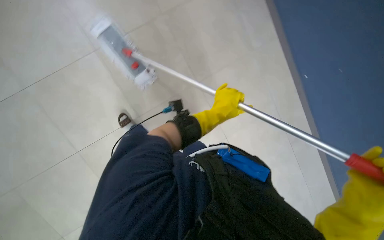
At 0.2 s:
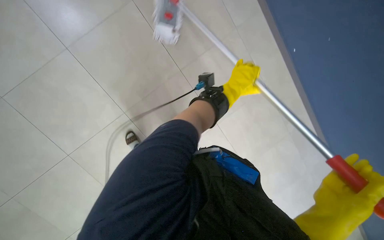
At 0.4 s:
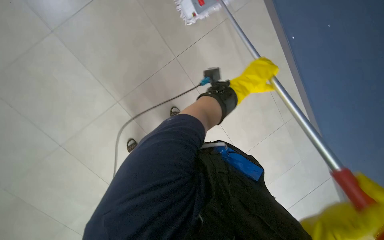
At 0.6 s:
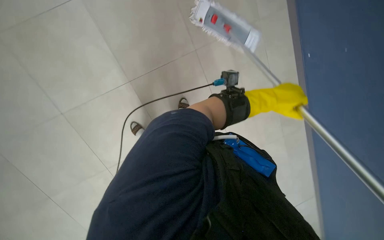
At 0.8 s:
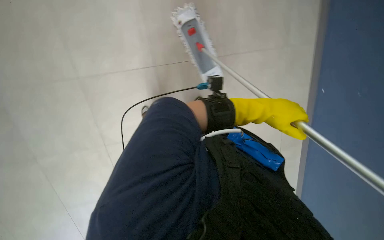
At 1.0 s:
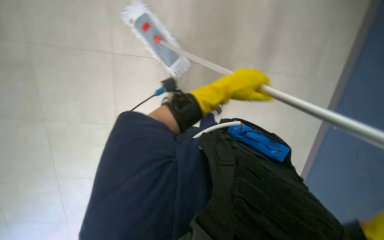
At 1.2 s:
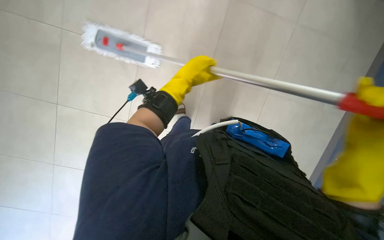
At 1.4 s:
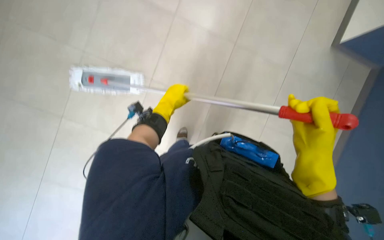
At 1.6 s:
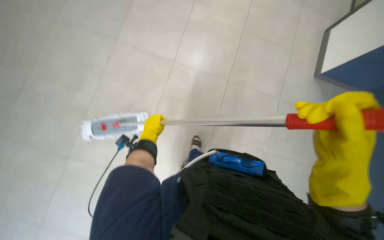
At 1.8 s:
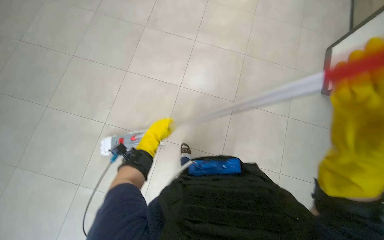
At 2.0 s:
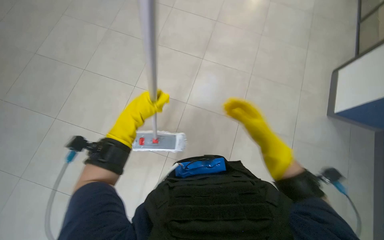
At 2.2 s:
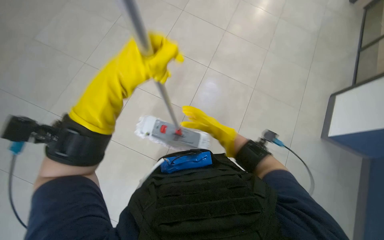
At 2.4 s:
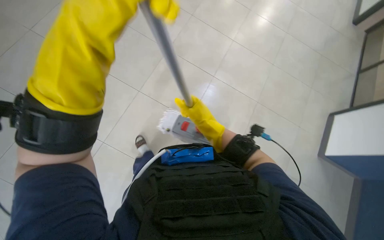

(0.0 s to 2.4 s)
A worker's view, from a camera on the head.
Job: mopping floor.
The whole recording: Mopping tiled floor. The worker prepares the mop, then mops the tiled floor, periodically cleaning and reattaching the mop head.
0.0 s - 1.2 s: The view swings approximately 30 degrees to the right.
1.2 s - 2.4 s: The wearer looks roughly 15 degrees further upward. The left hand shifts about 35 cm nearer to the camera.

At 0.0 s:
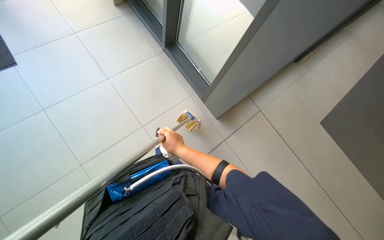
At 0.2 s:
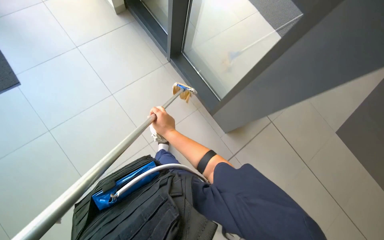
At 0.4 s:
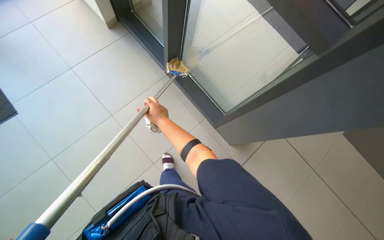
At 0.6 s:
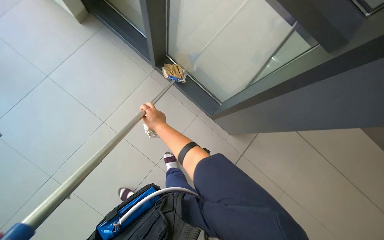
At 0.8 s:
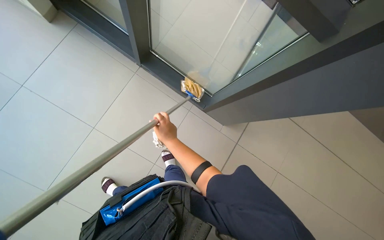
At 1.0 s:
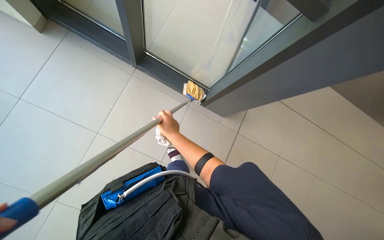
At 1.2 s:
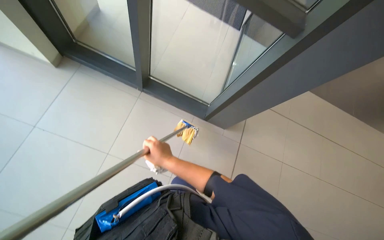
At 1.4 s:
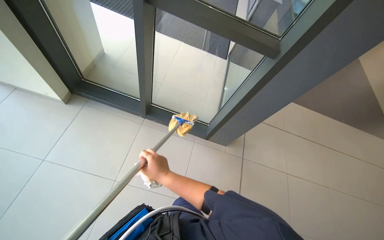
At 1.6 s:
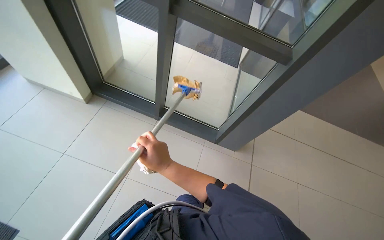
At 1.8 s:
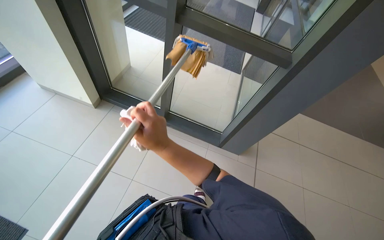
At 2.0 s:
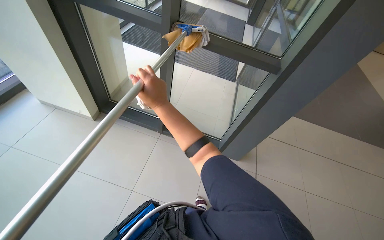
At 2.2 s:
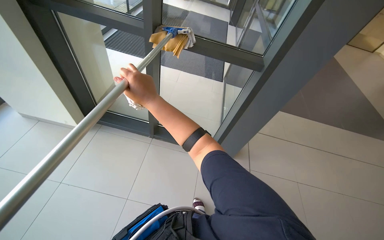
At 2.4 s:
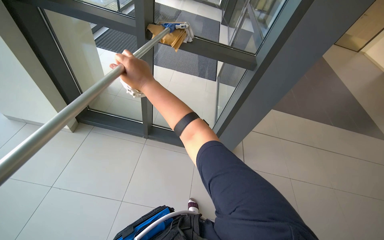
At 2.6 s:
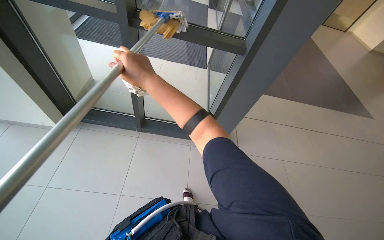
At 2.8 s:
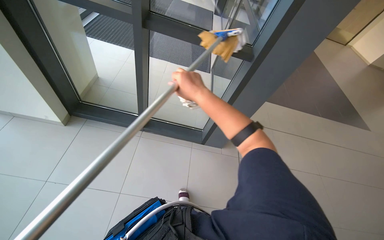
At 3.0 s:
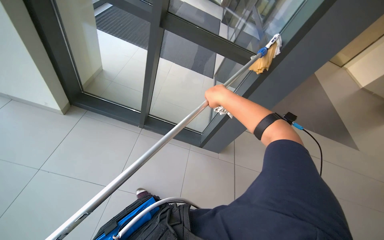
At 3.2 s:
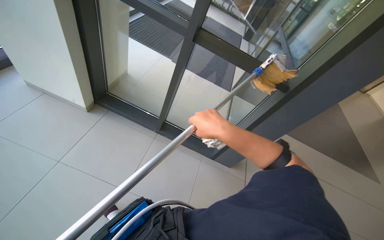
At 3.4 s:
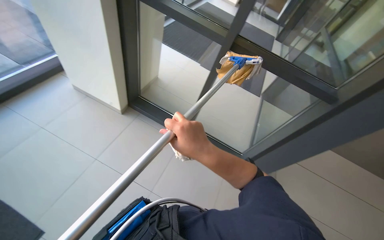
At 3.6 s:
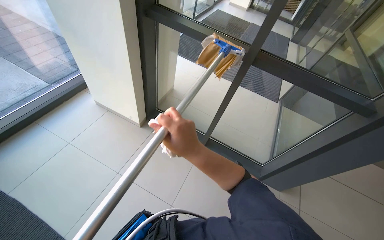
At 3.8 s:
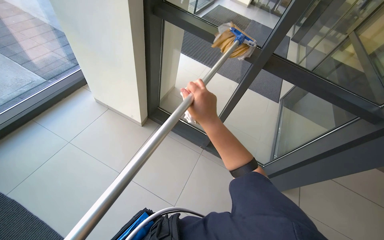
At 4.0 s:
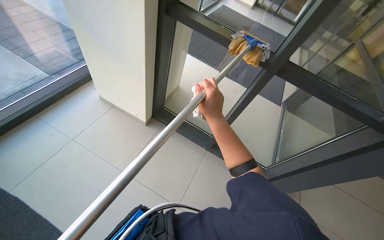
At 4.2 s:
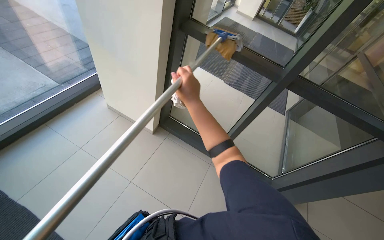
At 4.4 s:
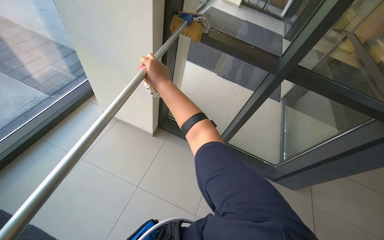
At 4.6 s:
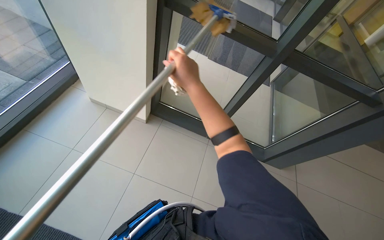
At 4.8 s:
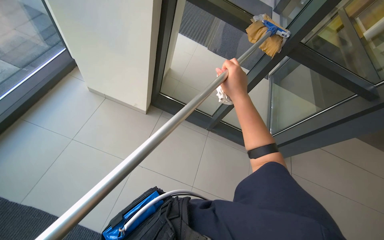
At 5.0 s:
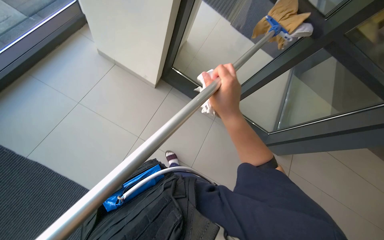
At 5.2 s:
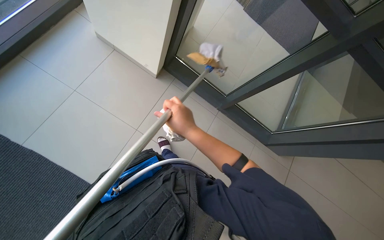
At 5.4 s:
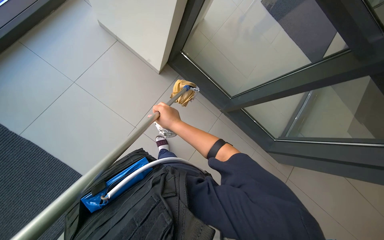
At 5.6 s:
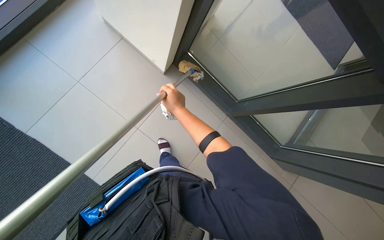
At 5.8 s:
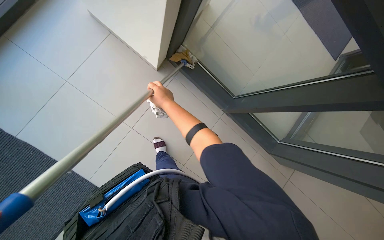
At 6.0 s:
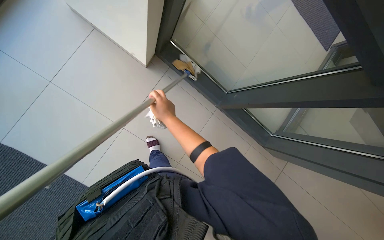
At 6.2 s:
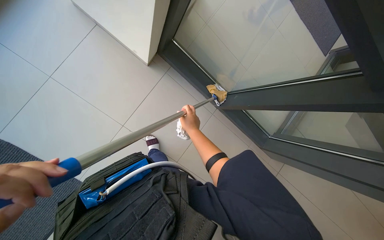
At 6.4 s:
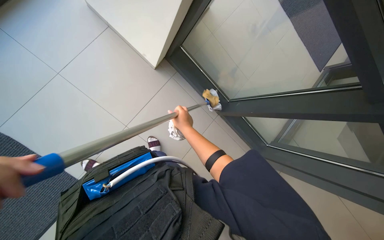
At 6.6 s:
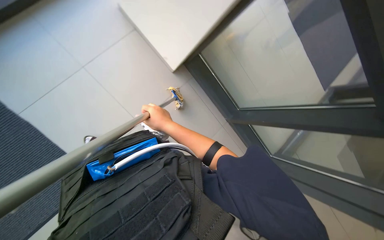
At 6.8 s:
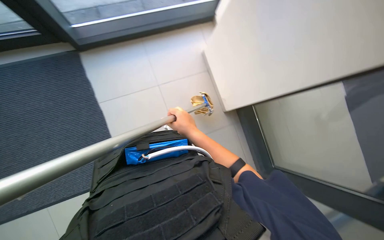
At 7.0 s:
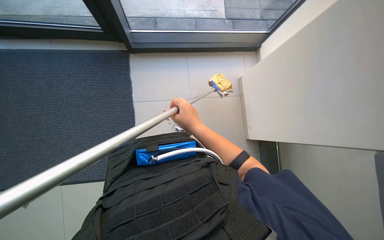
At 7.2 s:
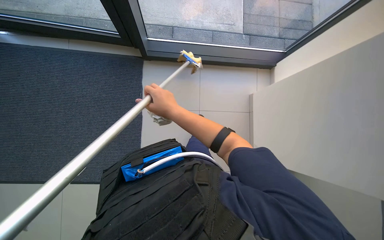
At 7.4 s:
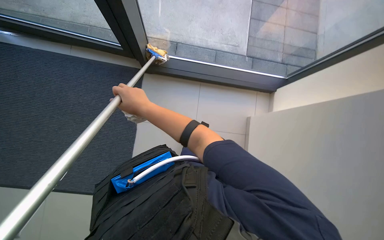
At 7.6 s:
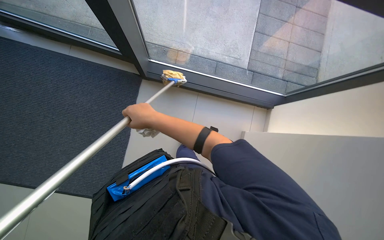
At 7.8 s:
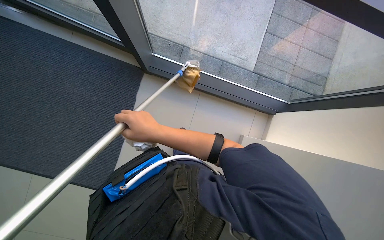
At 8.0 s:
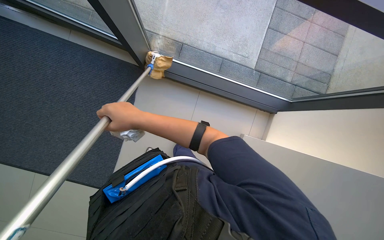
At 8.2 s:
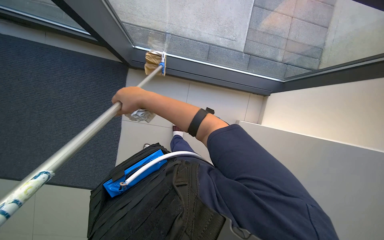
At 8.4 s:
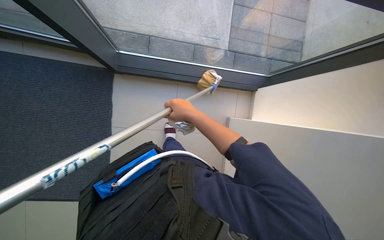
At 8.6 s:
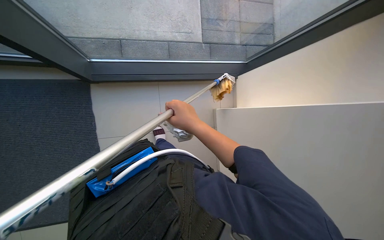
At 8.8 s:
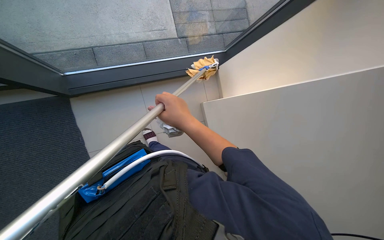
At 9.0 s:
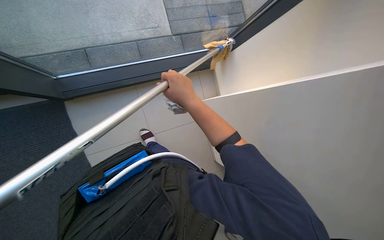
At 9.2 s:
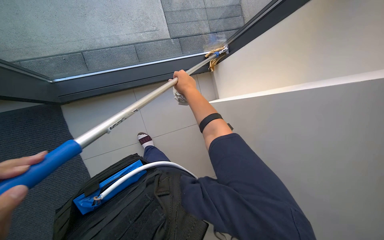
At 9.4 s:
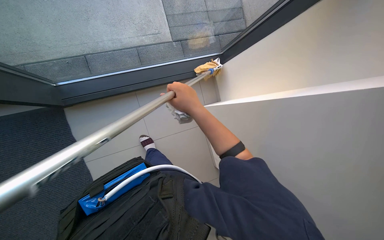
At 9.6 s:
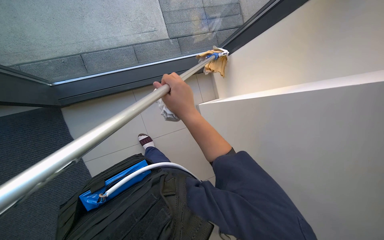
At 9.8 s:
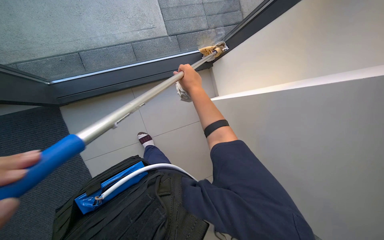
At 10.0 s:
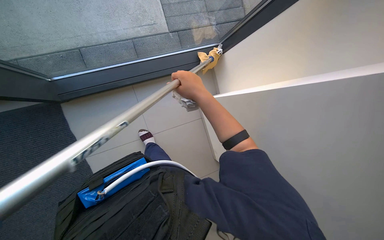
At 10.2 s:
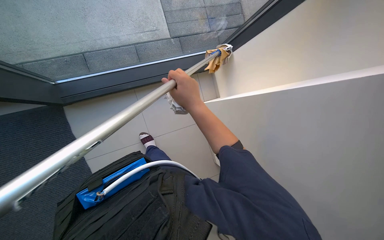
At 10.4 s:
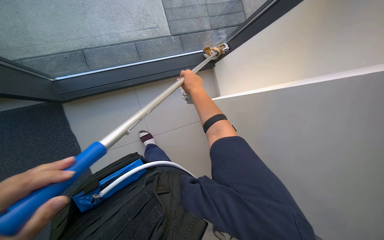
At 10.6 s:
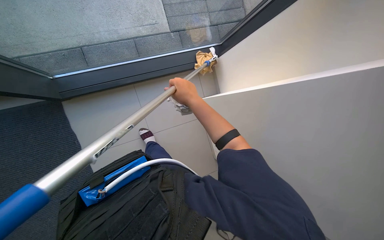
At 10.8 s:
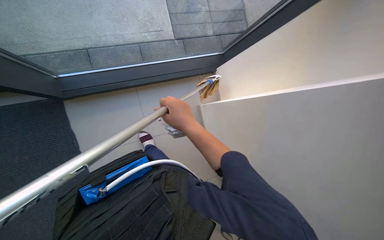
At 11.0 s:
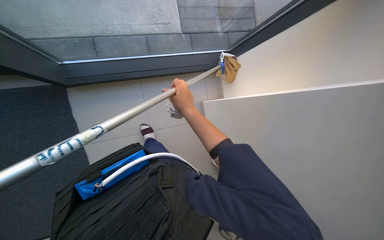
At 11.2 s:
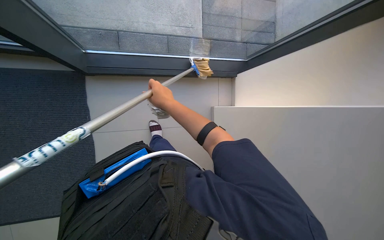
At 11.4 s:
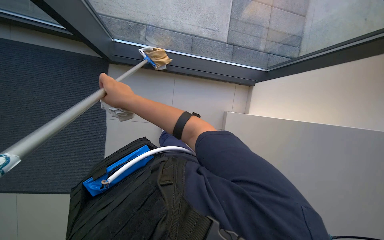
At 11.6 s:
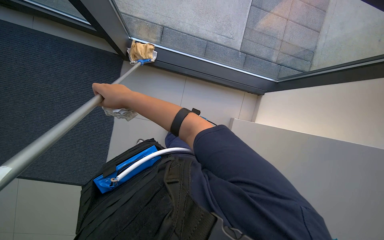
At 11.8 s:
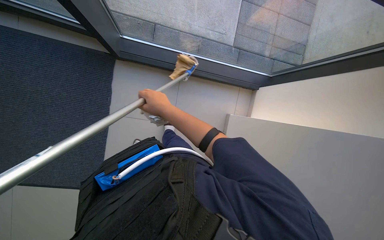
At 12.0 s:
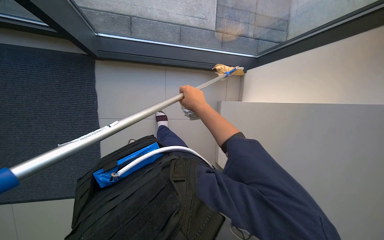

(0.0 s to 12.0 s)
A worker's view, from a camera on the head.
Job: cleaning windows.
The whole recording: Cleaning windows with mop. The worker cleans the windows and frames with a mop.
0.0 s - 1.6 s: The scene turns about 25 degrees counterclockwise in the picture. The right hand moves nearer to the camera, about 40 cm, and moves roughly 10 cm up the picture and comes back.
1.6 s - 3.0 s: The right hand travels to the right and up the picture by approximately 20 cm.
3.0 s - 4.4 s: The wearer moves some 40 cm.
4.4 s - 6.0 s: The view tilts about 25 degrees downward. The right hand shifts some 50 cm farther from the camera and down the picture, and goes to the right and returns, about 10 cm each way.
6.0 s - 7.6 s: The wearer looks roughly 55 degrees further to the left. The wearer looks approximately 20 degrees further upward.
7.6 s - 9.0 s: The scene rotates counterclockwise by approximately 25 degrees. The right hand goes about 40 cm to the right.
9.0 s - 10.4 s: The right hand swings nearer and farther, approximately 15 cm each way, with 4 reversals.
10.4 s - 12.0 s: The right hand travels to the left and back again, approximately 40 cm each way.

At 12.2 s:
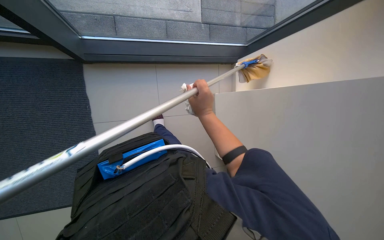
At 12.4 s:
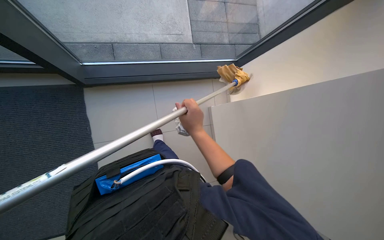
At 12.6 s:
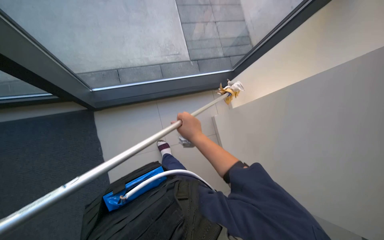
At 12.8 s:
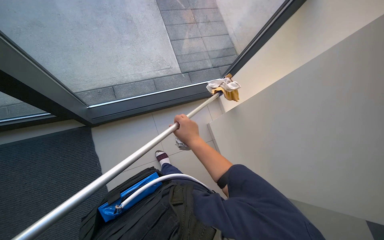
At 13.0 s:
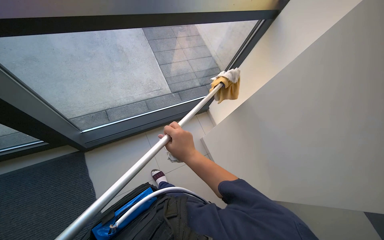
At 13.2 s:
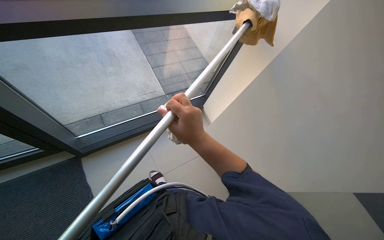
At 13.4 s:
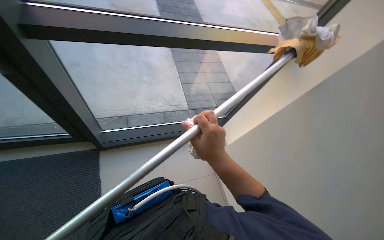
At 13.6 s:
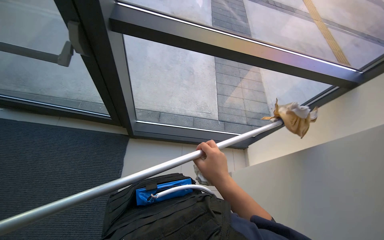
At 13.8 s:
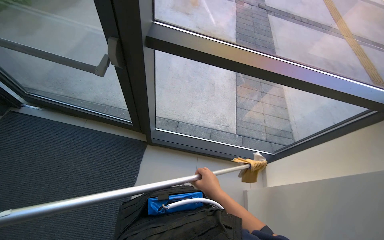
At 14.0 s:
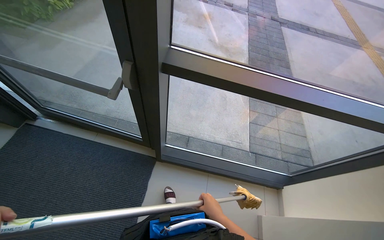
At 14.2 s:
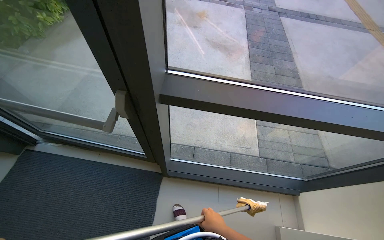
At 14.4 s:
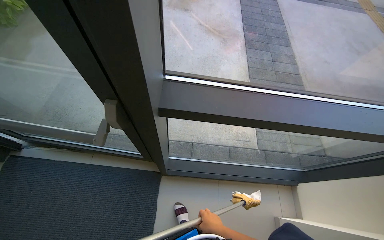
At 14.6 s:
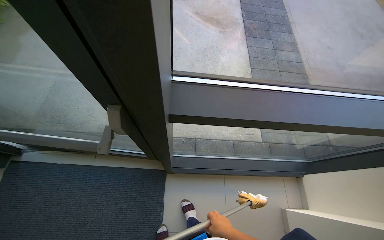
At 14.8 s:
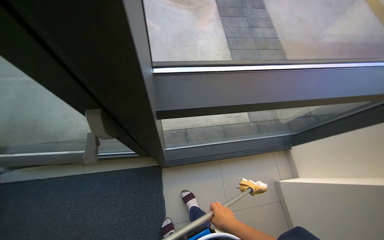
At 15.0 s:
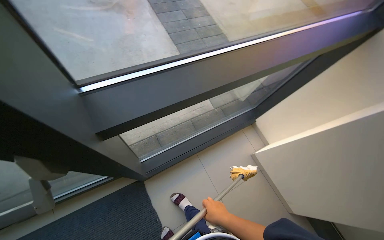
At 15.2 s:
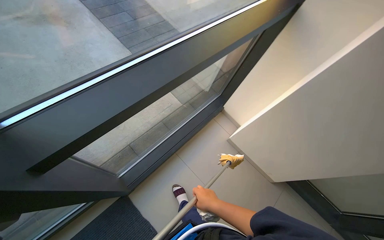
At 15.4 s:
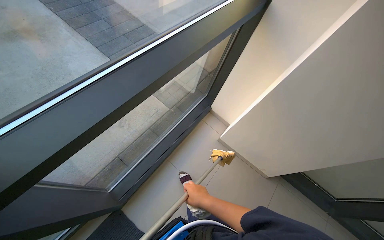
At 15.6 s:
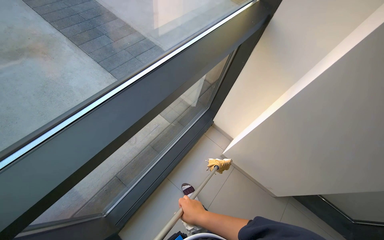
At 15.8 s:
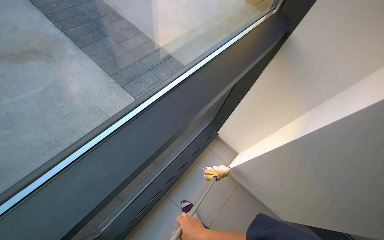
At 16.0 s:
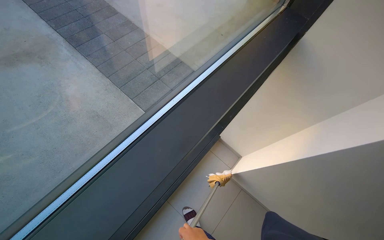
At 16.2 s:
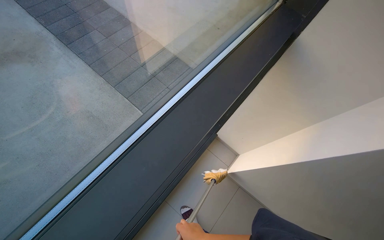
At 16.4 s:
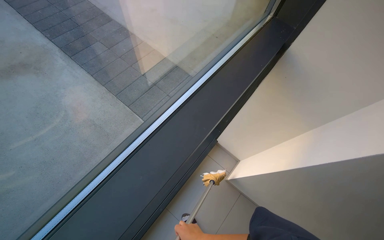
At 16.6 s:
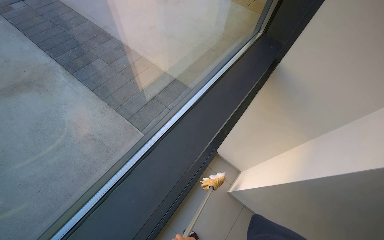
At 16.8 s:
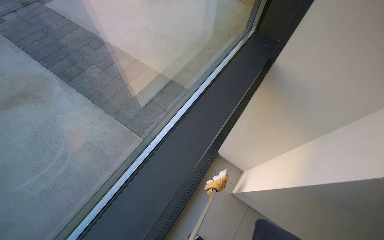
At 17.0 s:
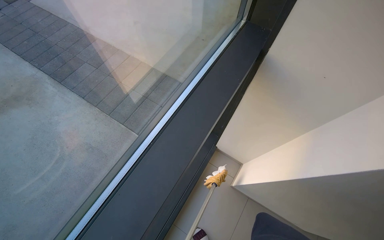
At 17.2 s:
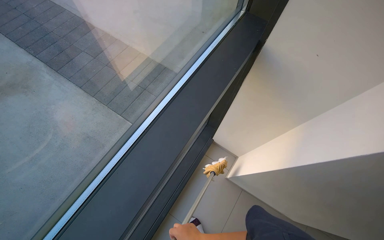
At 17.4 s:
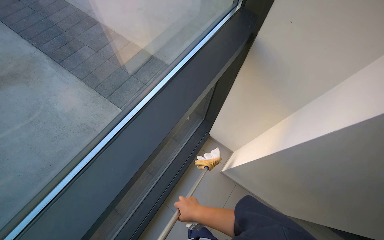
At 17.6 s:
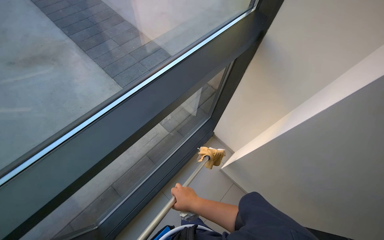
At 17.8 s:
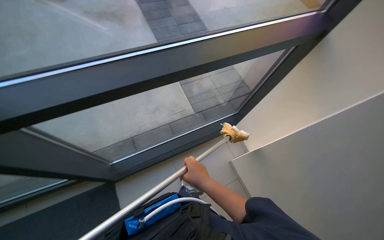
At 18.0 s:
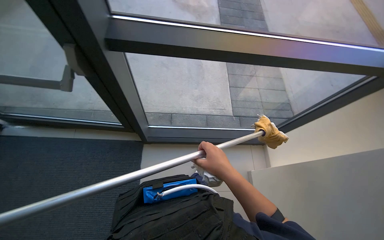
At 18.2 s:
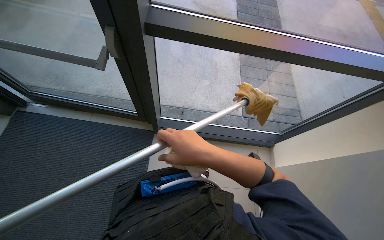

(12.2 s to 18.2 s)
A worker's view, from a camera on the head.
Job: cleaning windows.
The whole recording: Cleaning windows with mop. The worker cleans the windows and frames with a mop.
12.2 s - 13.8 s: The camera sweeps to the left, by approximately 20 degrees. The wearer looks approximately 35 degrees further upward.
13.8 s - 15.2 s: The head rotates approximately 55 degrees to the right.
16.6 s - 18.2 s: The wearer moves about 70 cm. The wearer looks roughly 55 degrees further to the left.
